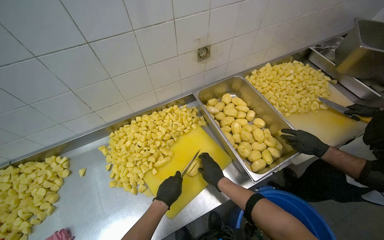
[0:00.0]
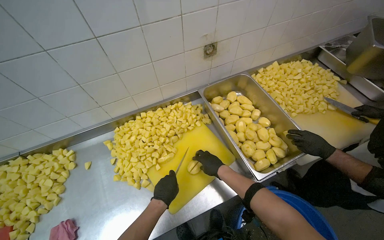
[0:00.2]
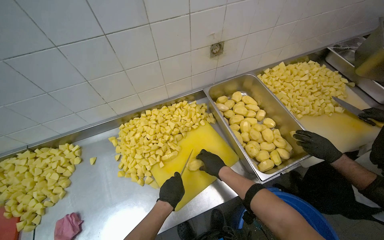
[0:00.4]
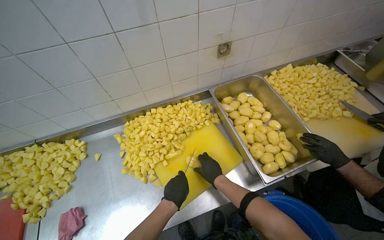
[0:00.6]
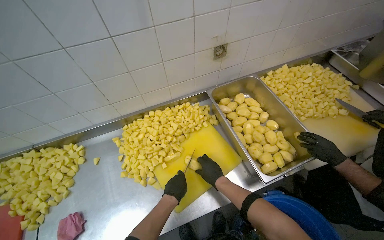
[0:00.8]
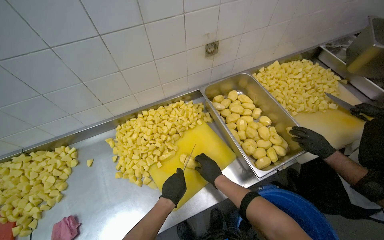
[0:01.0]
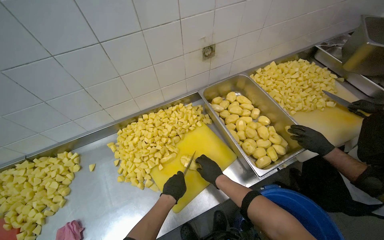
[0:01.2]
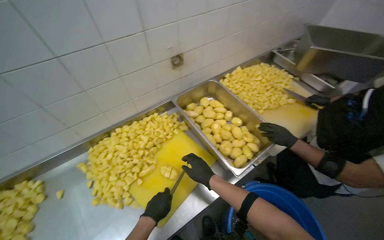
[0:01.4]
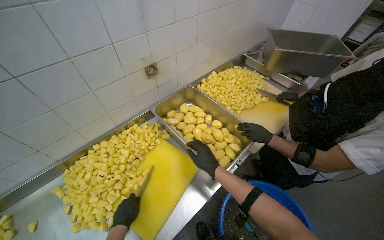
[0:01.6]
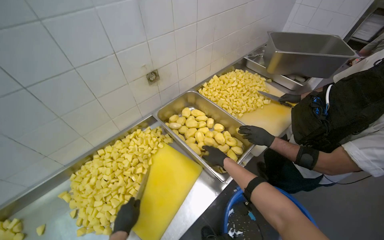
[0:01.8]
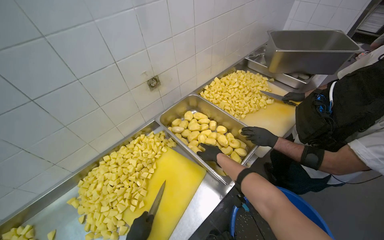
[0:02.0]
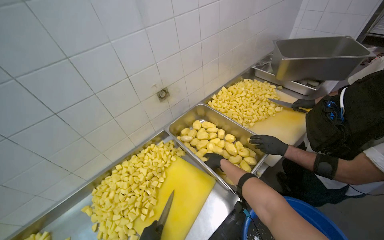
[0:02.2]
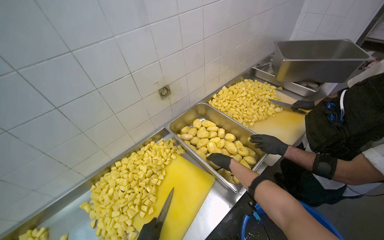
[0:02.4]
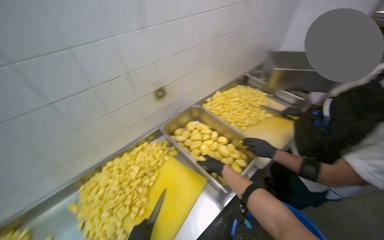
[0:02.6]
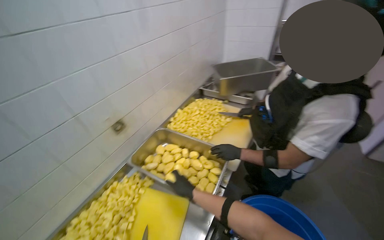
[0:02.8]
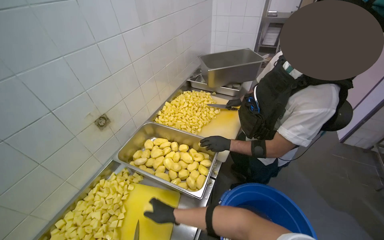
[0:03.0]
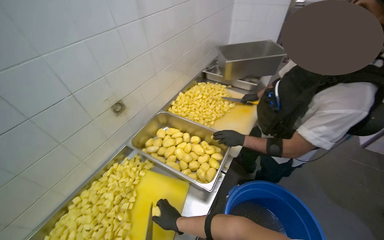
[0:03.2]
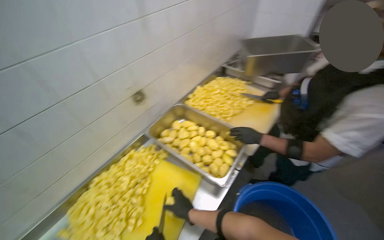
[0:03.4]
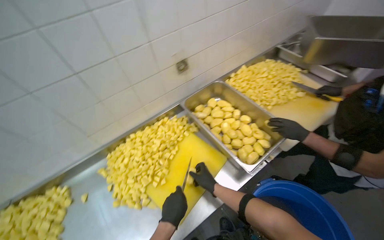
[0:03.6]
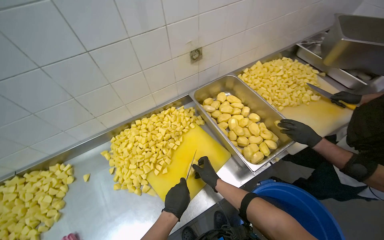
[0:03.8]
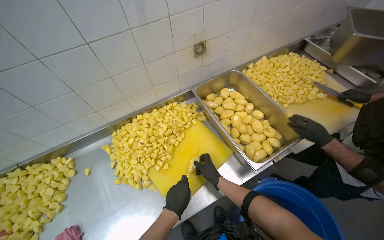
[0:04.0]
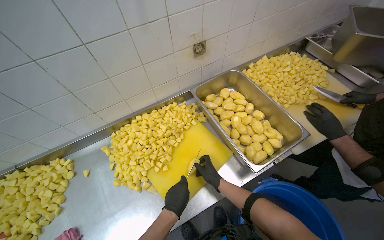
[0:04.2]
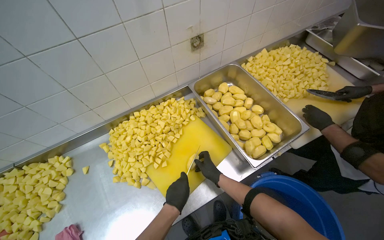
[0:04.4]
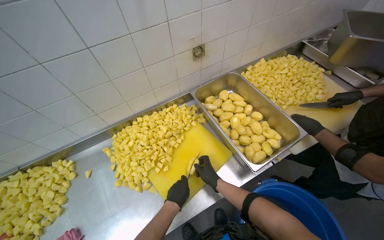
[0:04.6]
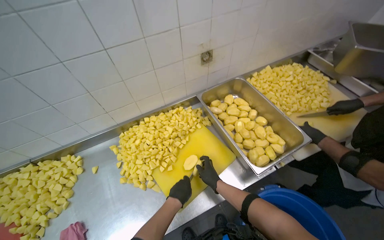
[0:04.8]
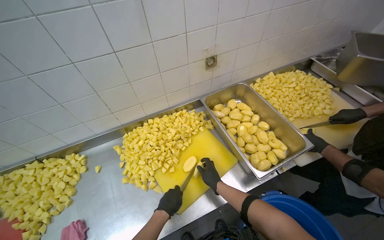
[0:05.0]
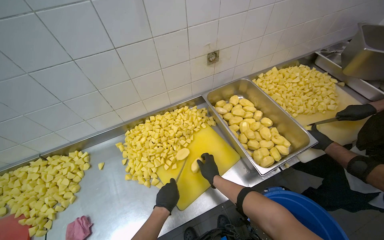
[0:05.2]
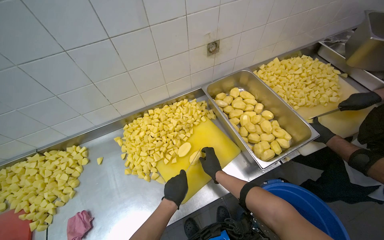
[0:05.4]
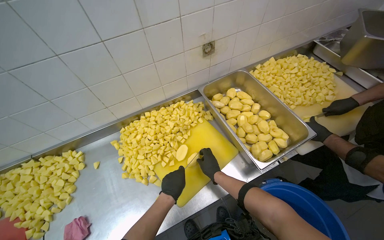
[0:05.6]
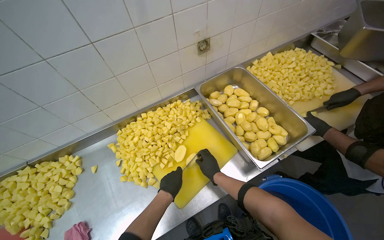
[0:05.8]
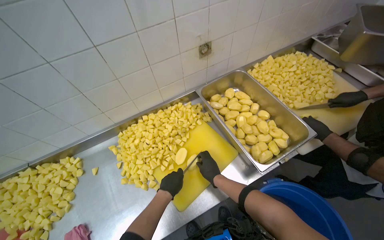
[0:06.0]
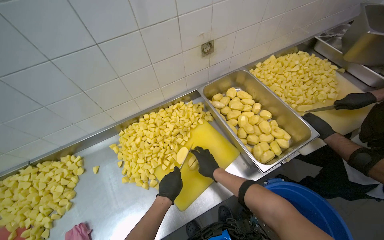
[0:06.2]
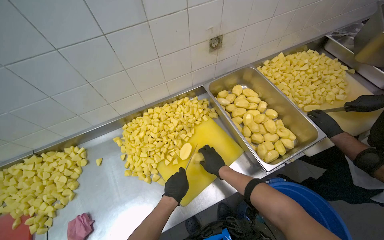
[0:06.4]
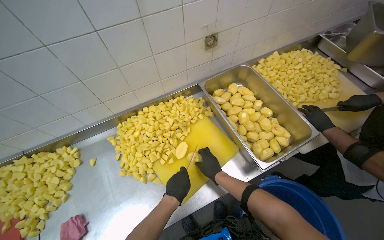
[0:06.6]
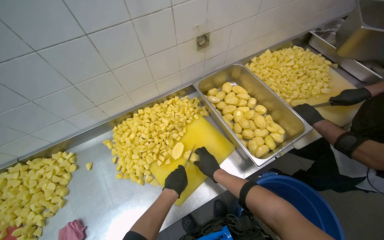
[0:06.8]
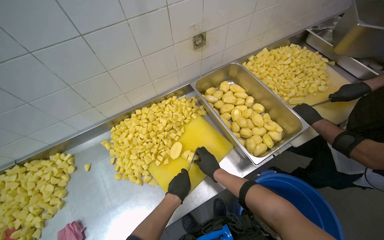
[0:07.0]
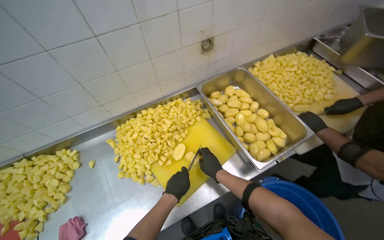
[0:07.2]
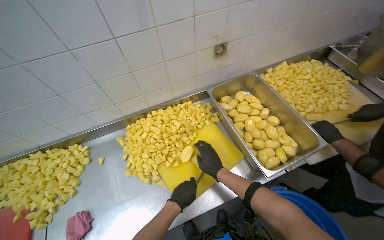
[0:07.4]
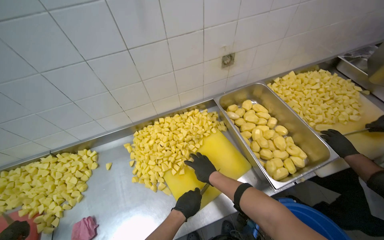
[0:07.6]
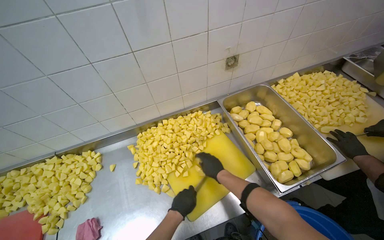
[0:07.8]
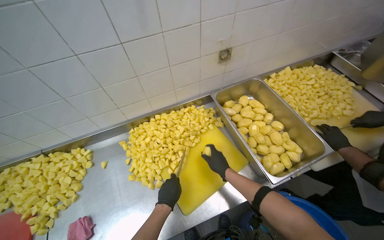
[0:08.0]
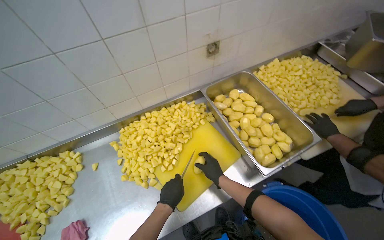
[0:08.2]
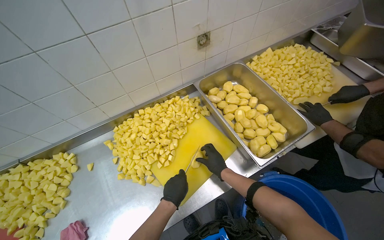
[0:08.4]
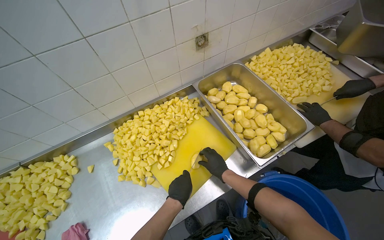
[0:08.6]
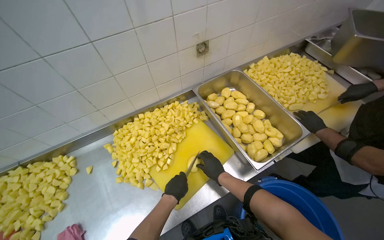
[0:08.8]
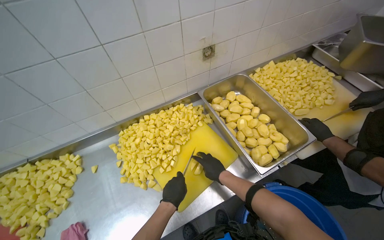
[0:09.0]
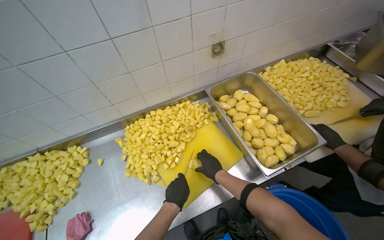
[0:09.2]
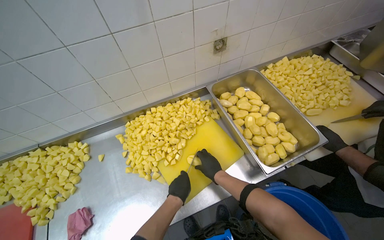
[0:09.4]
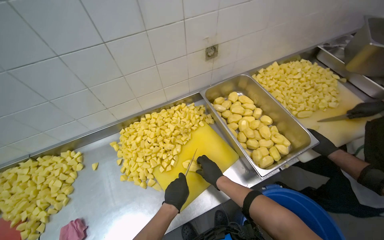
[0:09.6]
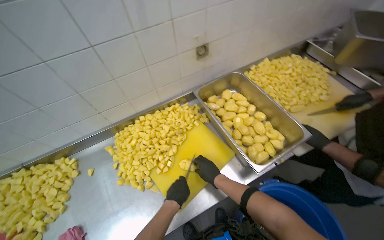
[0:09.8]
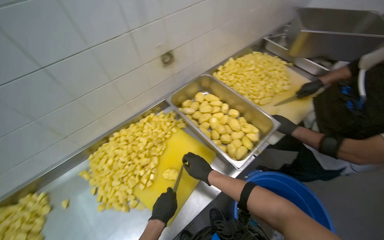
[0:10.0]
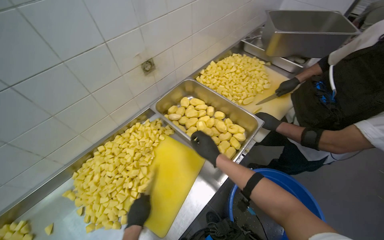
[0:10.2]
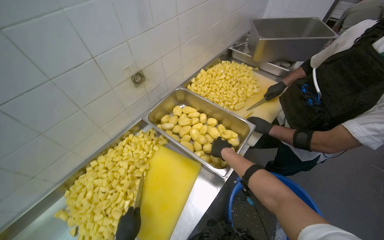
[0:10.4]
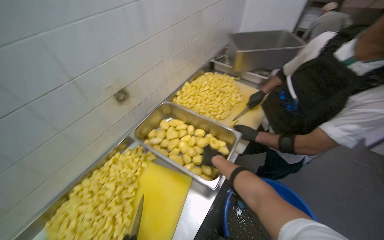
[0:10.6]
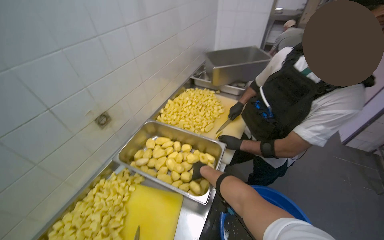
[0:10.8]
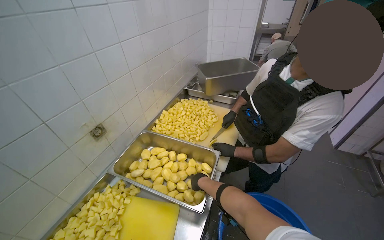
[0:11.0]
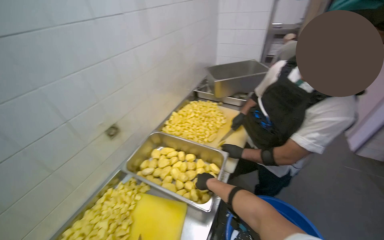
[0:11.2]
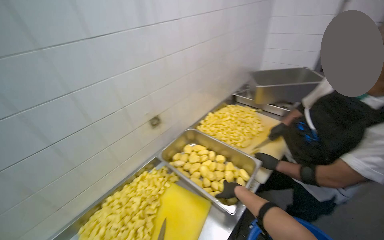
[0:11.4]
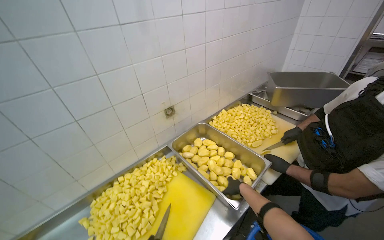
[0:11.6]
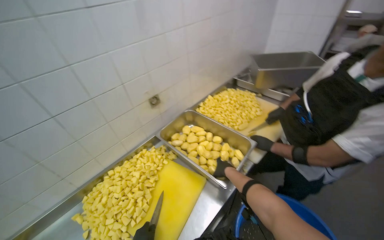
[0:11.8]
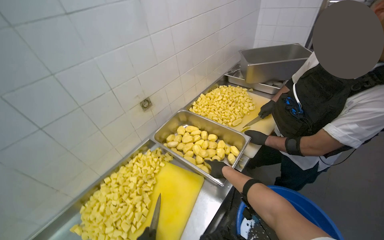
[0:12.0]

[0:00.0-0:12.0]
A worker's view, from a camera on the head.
Job: preparing food.
The whole recording: Cutting potatoes into pieces. The worker cuts peeled potatoes into small pieces on a yellow cutting board.
0:00.0 to 0:01.6: The head rotates roughly 15 degrees to the right.
0:01.6 to 0:03.0: The wearer looks some 20 degrees further to the right.
0:03.0 to 0:04.4: The wearer looks approximately 35 degrees further to the left. The camera pitches downward, by about 20 degrees.
0:06.0 to 0:07.6: The hands make small movements and keep their place.
0:09.0 to 0:10.4: The wearer looks some 25 degrees further to the right. The right hand heads up the picture, covering some 10 cm.

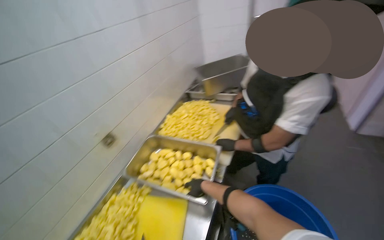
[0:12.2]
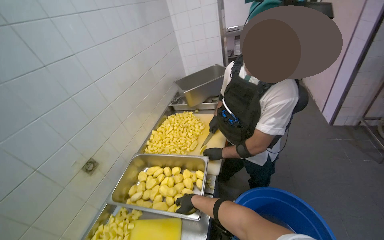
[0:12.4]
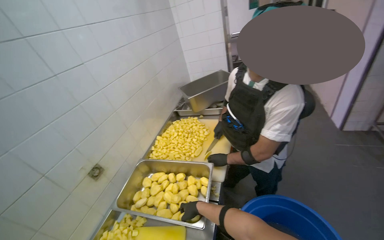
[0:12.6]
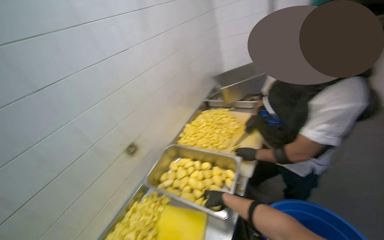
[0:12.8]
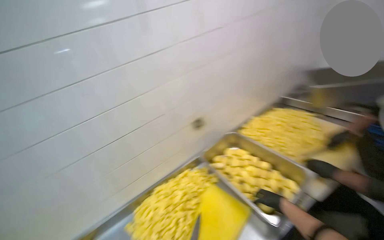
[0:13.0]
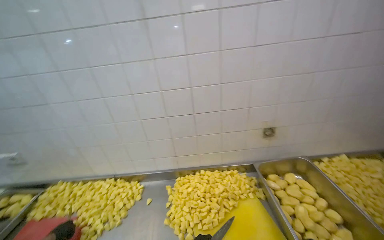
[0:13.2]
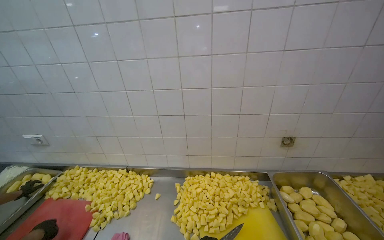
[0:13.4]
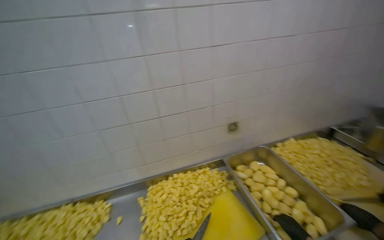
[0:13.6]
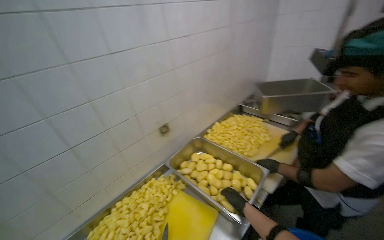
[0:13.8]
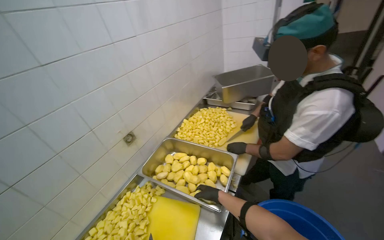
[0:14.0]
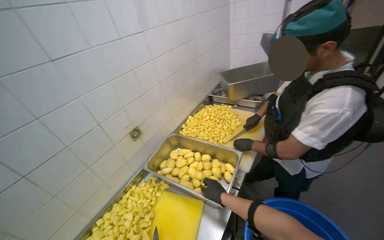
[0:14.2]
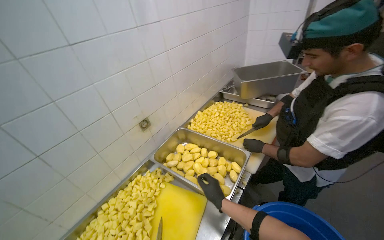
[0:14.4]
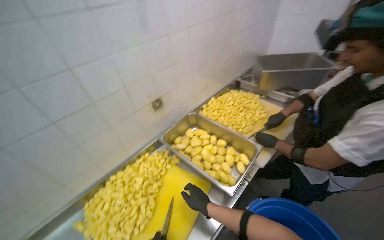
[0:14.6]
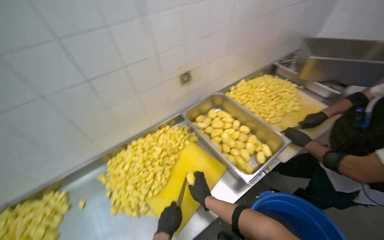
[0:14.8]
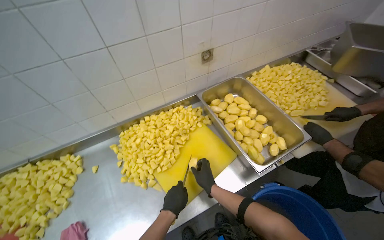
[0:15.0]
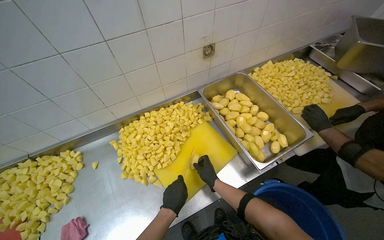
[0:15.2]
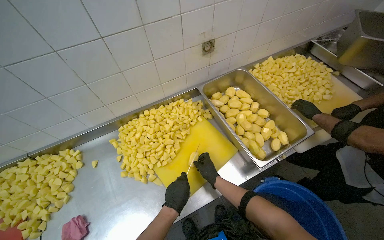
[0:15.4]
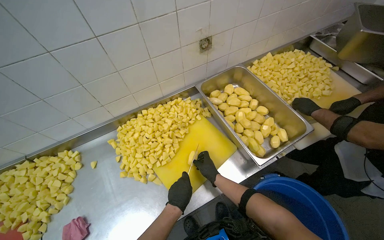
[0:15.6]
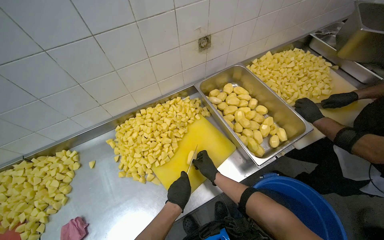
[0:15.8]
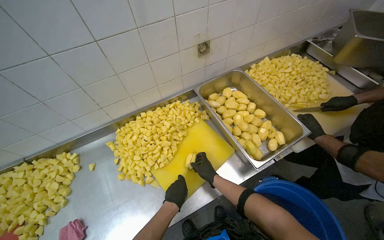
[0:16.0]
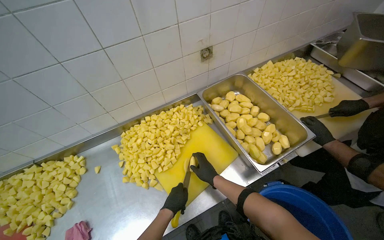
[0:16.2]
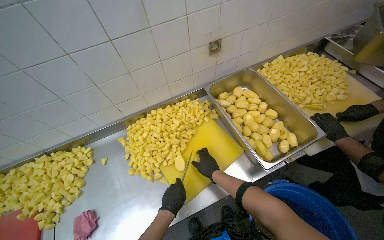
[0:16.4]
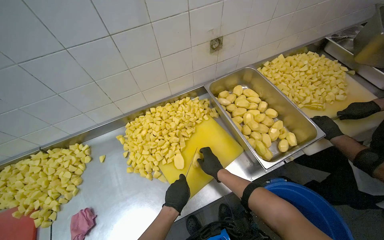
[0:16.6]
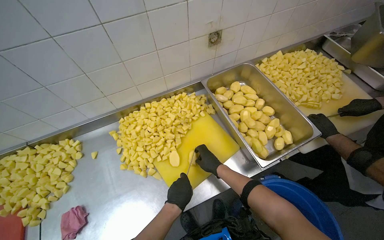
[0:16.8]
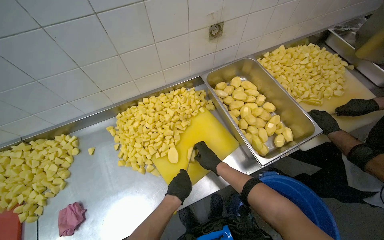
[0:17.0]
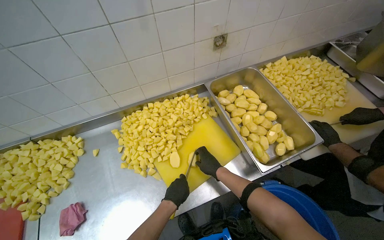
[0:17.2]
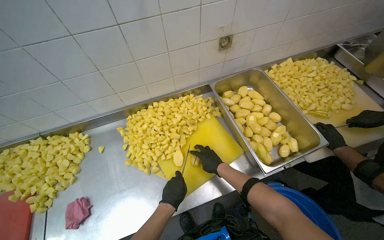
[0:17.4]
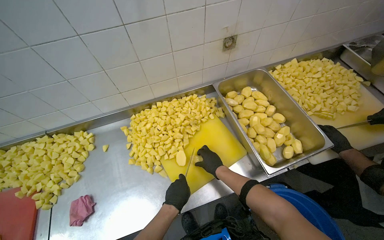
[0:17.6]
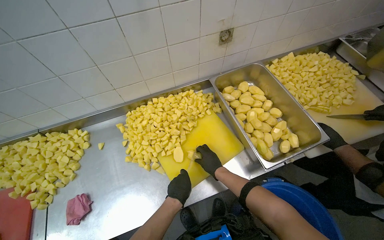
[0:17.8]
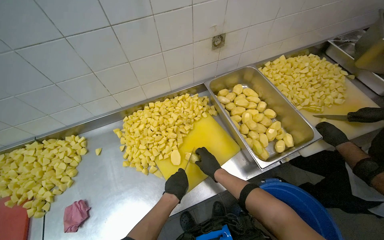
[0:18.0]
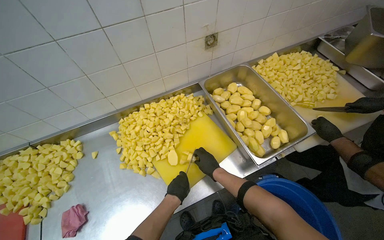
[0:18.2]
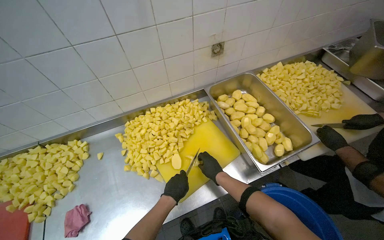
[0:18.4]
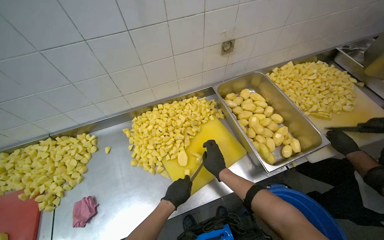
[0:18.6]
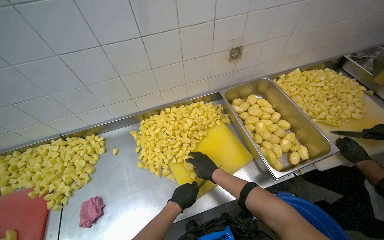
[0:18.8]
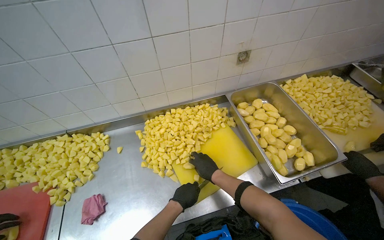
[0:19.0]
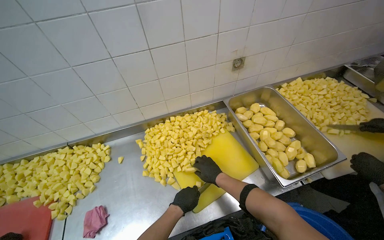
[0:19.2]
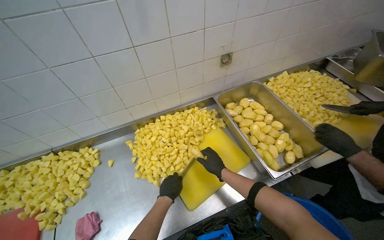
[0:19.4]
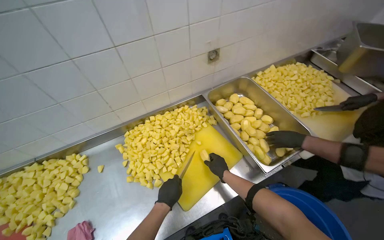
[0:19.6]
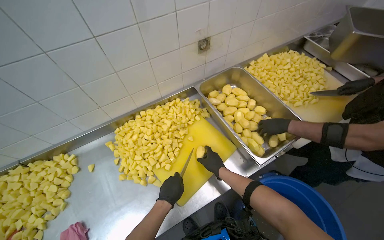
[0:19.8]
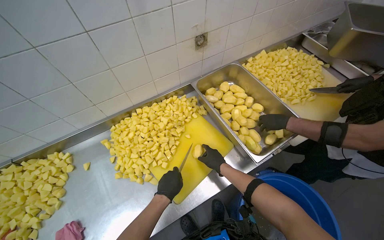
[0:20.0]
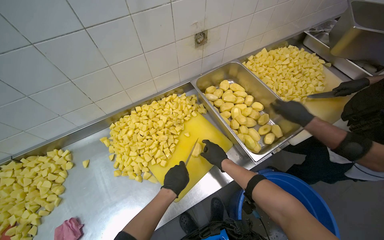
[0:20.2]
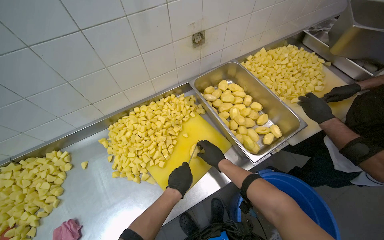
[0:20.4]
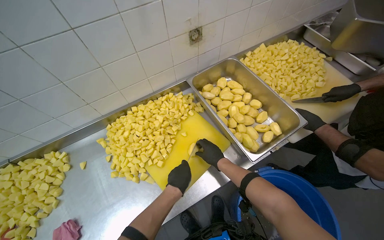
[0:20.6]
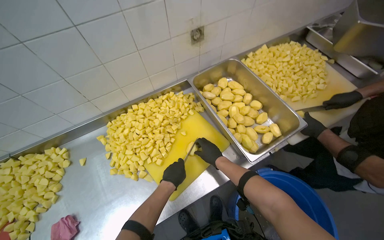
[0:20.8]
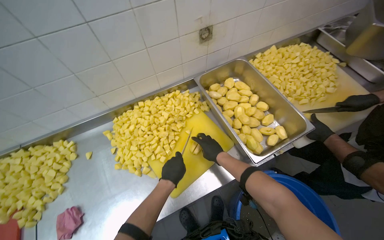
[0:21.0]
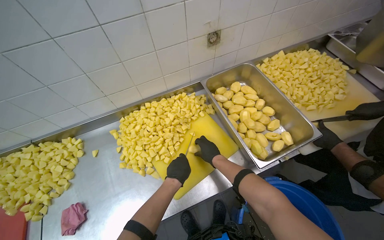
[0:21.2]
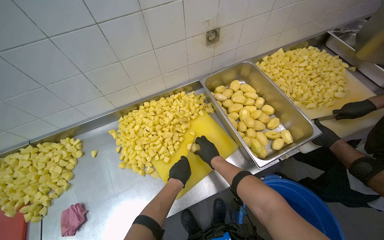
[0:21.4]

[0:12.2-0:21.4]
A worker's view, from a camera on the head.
Job: preparing food.
The whole recording: Cutting potatoes into pieces. The worker cuts peeled potatoes into small pieces on a yellow cutting board.
0:12.2 to 0:13.8: The wearer looks some 20 degrees further to the left.
0:13.8 to 0:15.2: The view tips downward by roughly 25 degrees.
0:18.4 to 0:21.4: The hands stay close to where they were, moving slightly.
